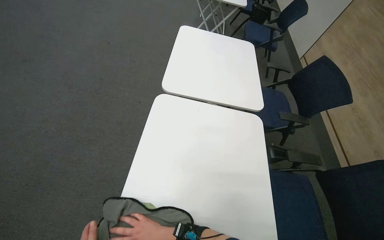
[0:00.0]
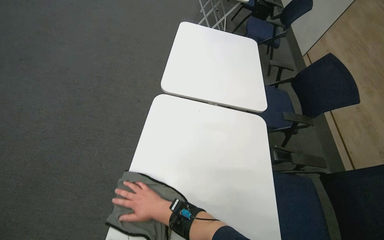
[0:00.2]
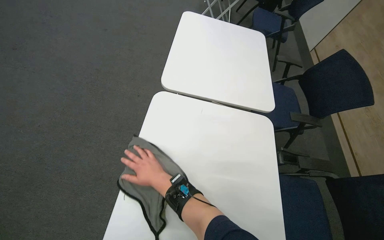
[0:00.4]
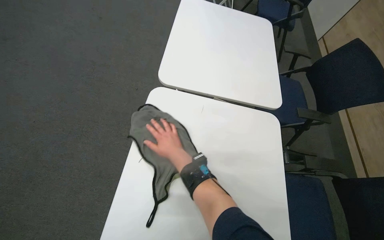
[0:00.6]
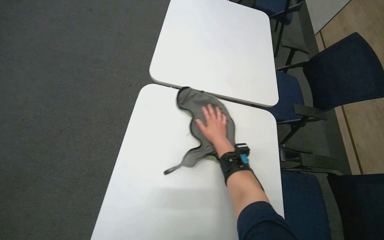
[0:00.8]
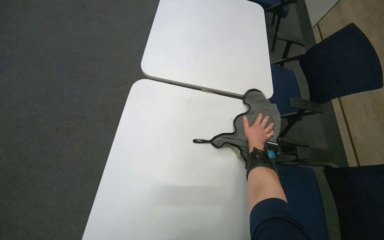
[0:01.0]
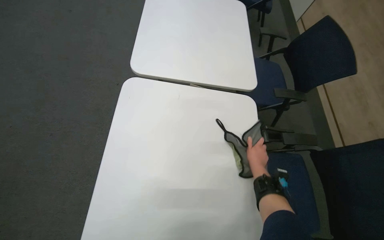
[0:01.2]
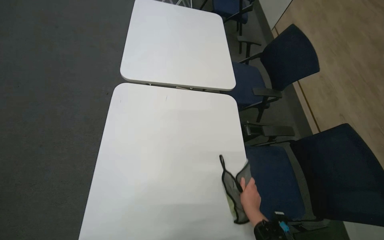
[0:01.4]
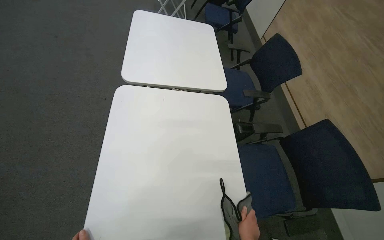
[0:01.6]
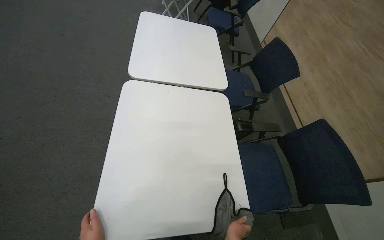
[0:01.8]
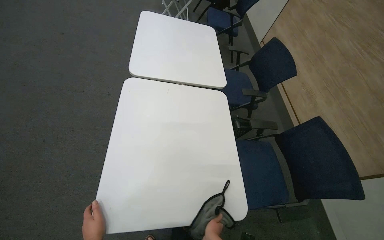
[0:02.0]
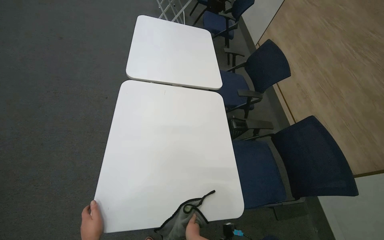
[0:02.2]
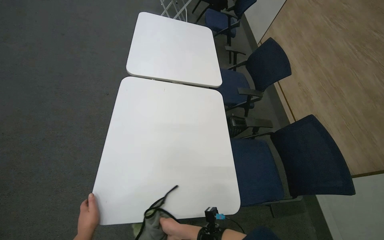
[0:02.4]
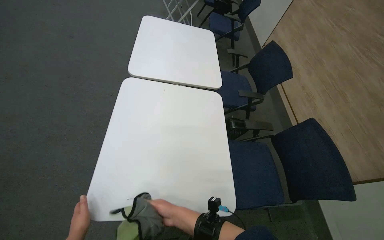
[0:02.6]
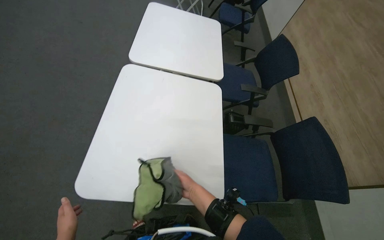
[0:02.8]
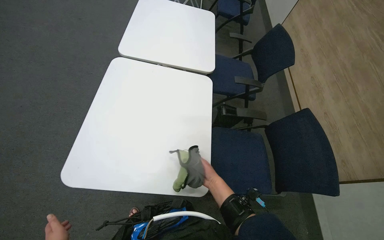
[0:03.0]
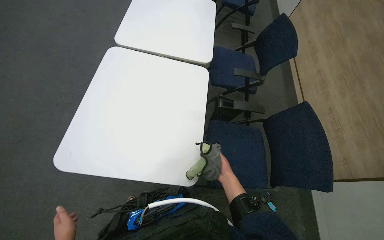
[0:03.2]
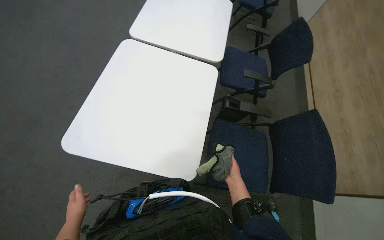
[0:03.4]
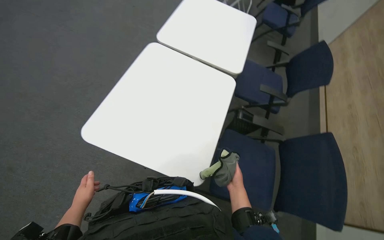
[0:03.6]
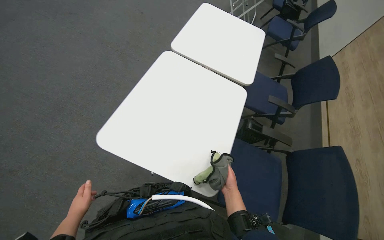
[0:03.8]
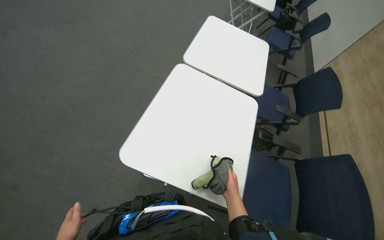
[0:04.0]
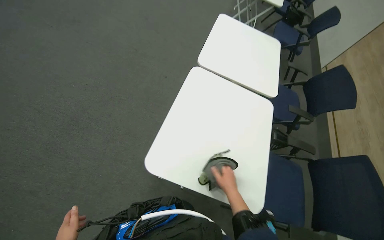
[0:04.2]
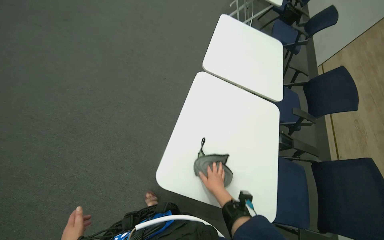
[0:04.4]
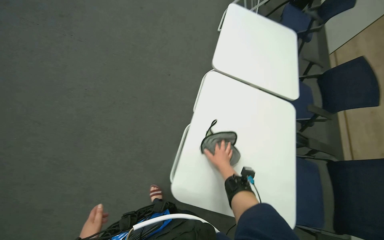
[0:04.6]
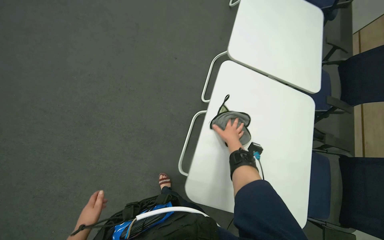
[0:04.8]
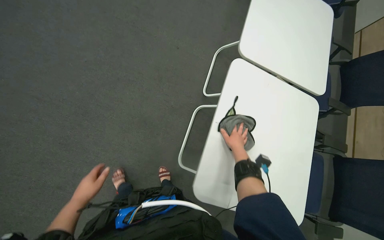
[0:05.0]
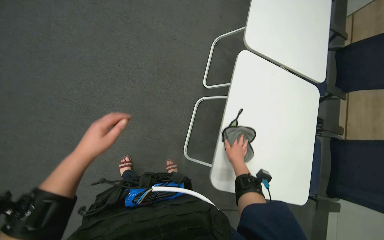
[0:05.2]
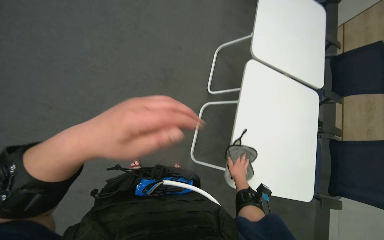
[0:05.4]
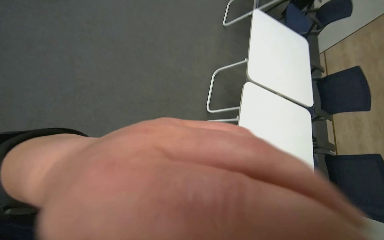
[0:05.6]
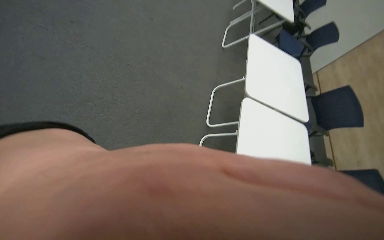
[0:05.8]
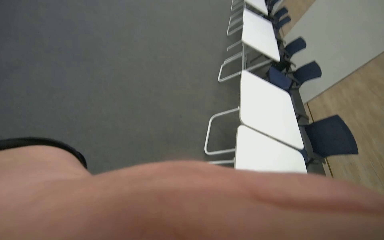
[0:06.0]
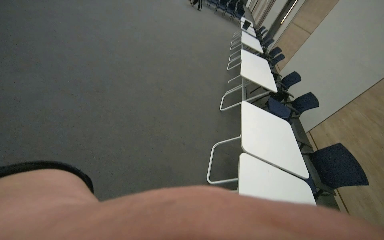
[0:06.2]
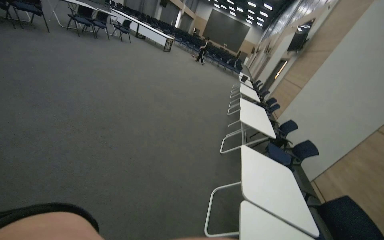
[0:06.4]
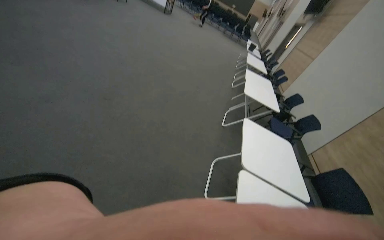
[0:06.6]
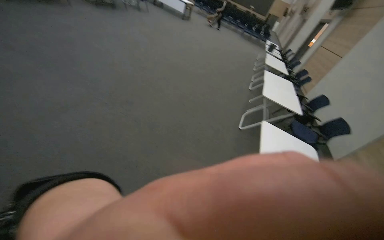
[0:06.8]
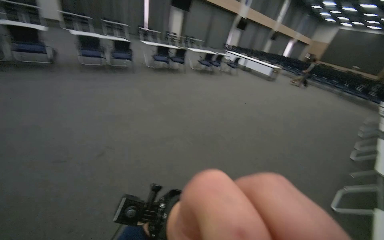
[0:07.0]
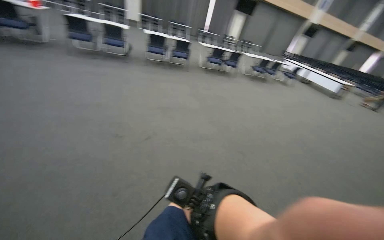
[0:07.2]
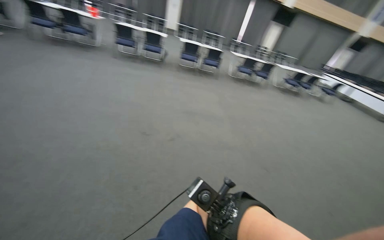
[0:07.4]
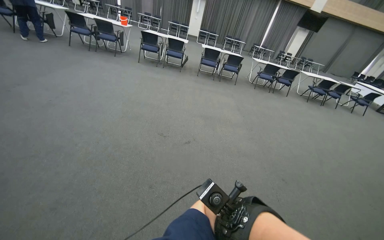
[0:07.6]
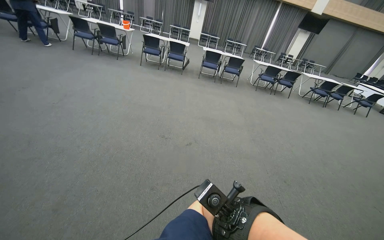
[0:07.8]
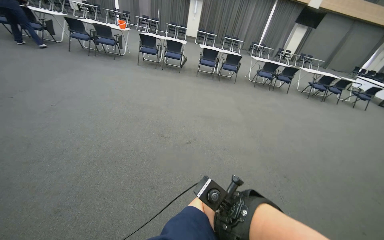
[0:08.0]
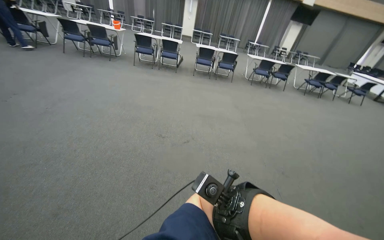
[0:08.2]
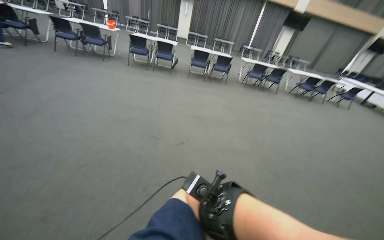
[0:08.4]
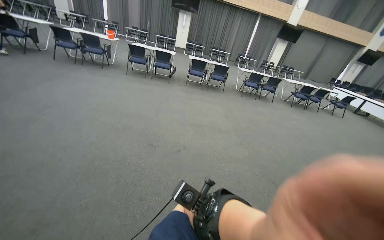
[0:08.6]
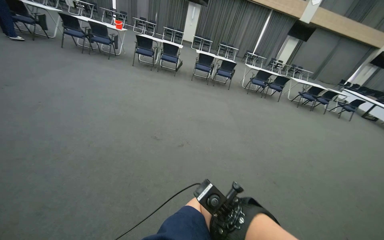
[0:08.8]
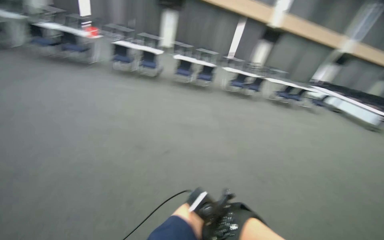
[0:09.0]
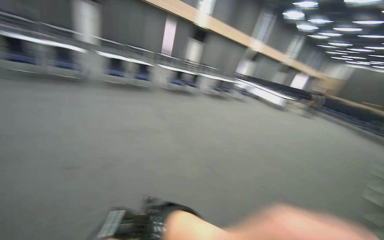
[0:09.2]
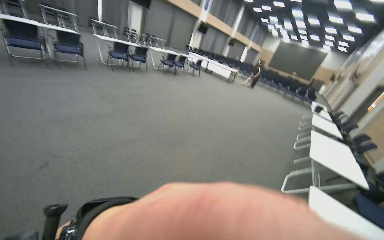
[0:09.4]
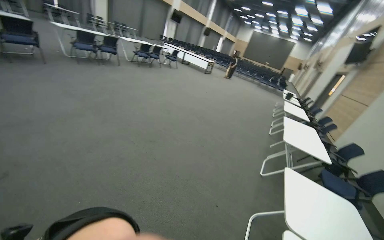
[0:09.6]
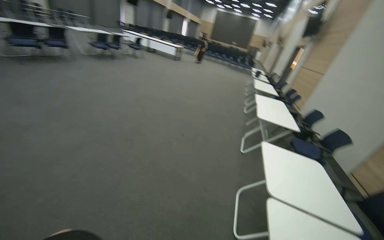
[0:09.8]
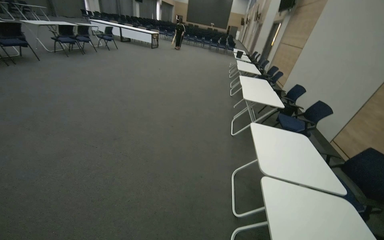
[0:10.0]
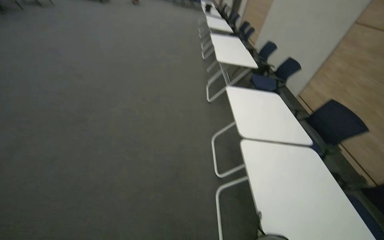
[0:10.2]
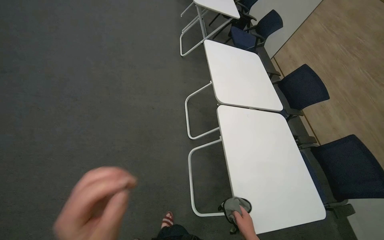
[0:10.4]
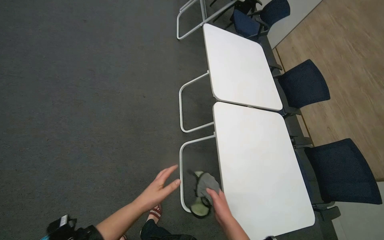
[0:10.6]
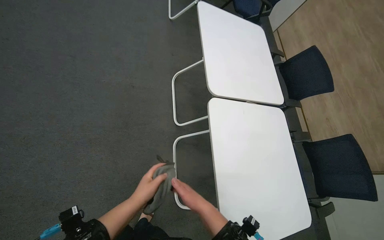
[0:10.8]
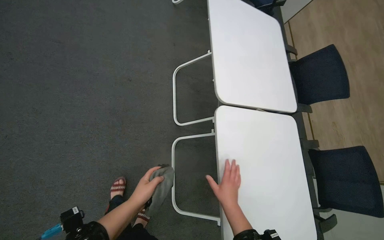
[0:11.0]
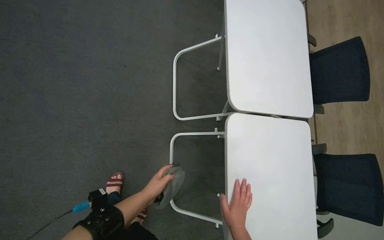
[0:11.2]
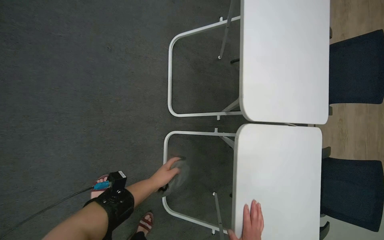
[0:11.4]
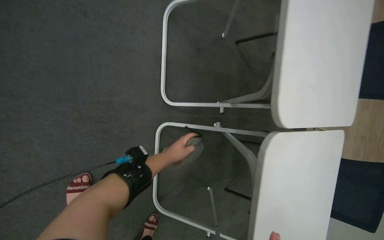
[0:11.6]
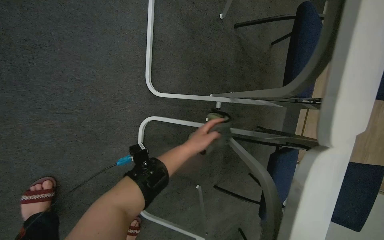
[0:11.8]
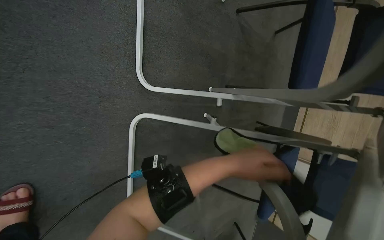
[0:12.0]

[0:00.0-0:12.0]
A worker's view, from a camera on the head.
Job: wiping surfaces.
The whole recording: Wiping conference room tables and chairs. The worker wipes down tables and chairs in the conference room, periodically rinsing the cloth.
0:04.4 to 0:06.0: The camera is carried some 40 cm. The wearer looks some 15 degrees further upward.
0:06.0 to 0:07.6: The wearer's head swings some 75 degrees to the left. The view tilts some 40 degrees upward.
0:09.0 to 0:10.4: The wearer looks about 85 degrees further to the right. The view tips downward by roughly 50 degrees.
0:10.4 to 0:12.0: The wearer moves roughly 90 cm. The view swings roughly 25 degrees to the right. The view tips downward by some 40 degrees.

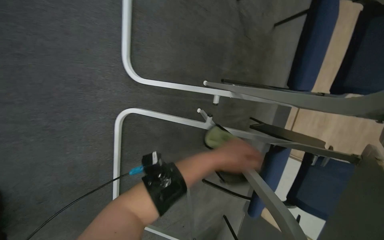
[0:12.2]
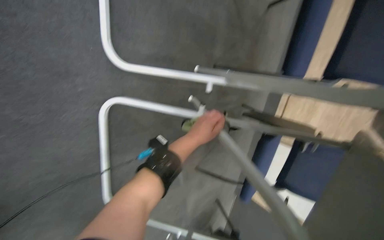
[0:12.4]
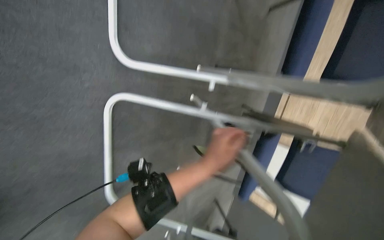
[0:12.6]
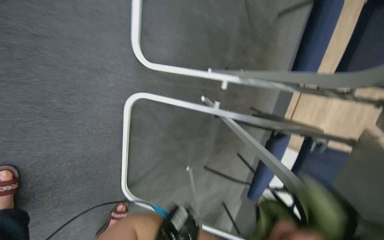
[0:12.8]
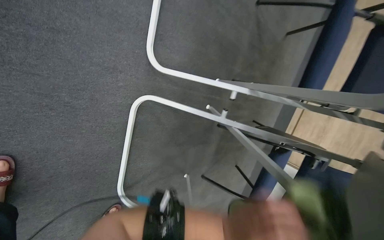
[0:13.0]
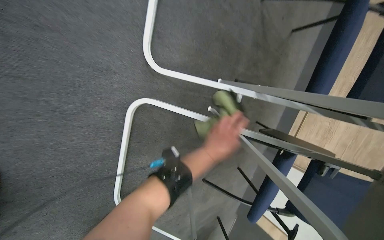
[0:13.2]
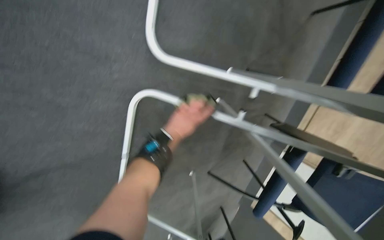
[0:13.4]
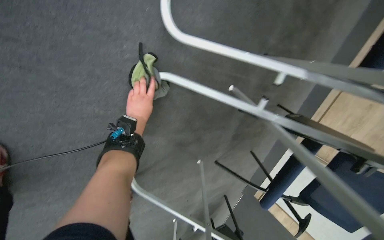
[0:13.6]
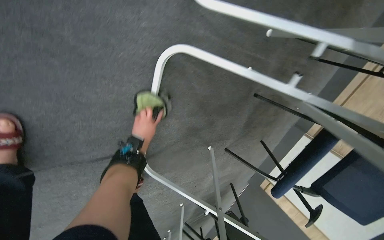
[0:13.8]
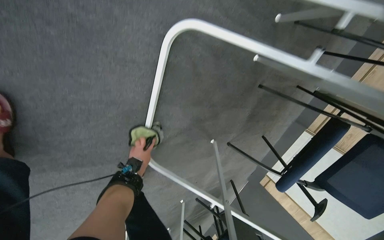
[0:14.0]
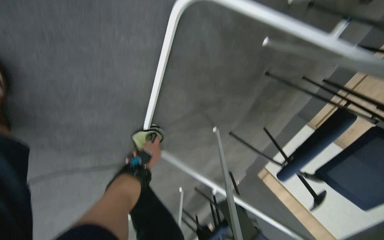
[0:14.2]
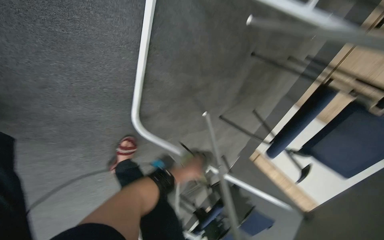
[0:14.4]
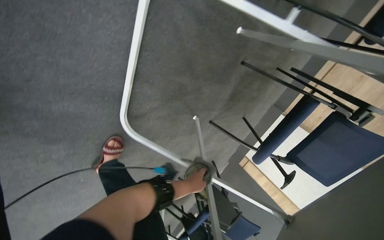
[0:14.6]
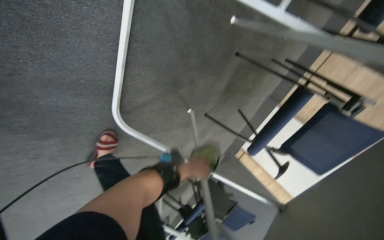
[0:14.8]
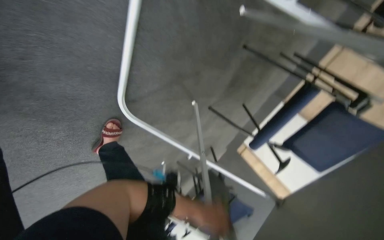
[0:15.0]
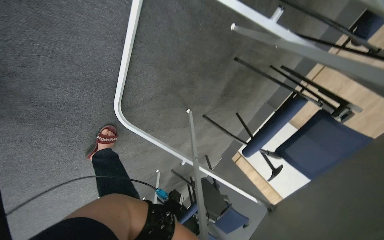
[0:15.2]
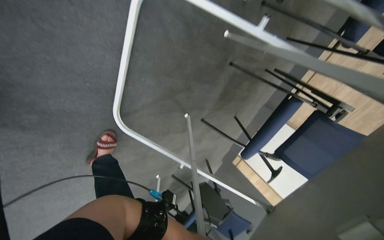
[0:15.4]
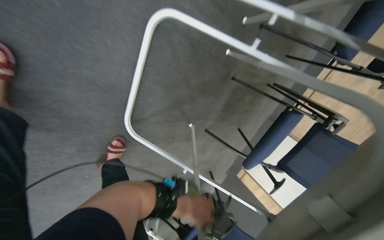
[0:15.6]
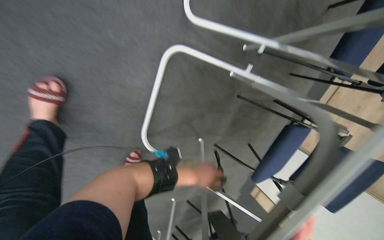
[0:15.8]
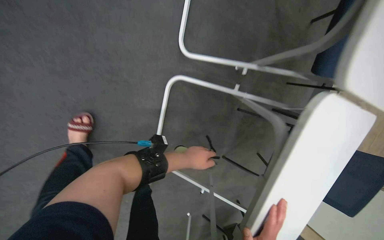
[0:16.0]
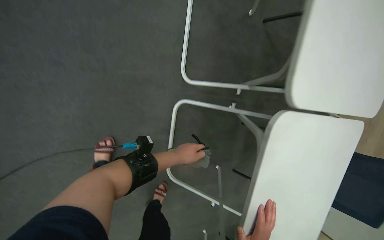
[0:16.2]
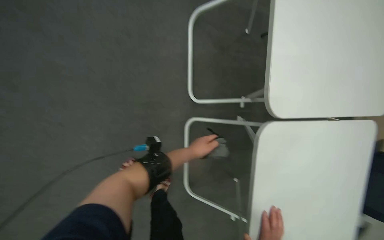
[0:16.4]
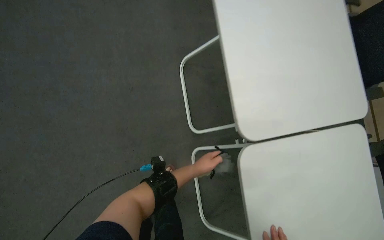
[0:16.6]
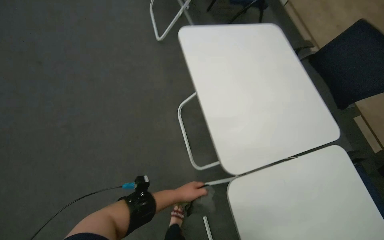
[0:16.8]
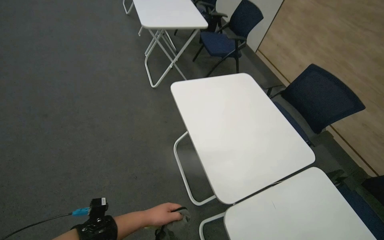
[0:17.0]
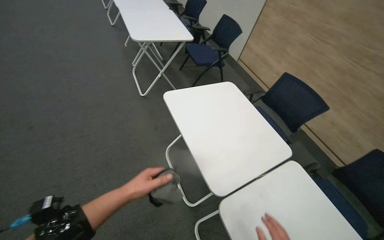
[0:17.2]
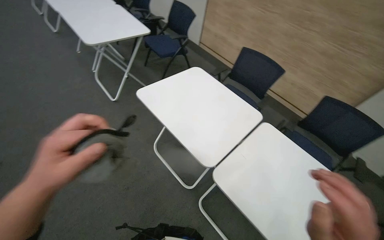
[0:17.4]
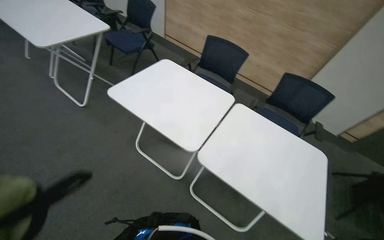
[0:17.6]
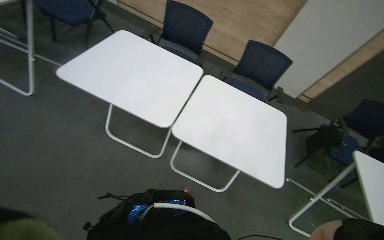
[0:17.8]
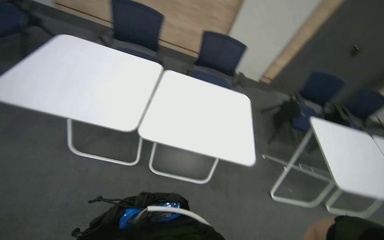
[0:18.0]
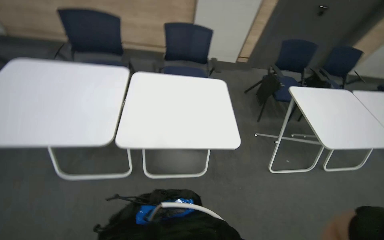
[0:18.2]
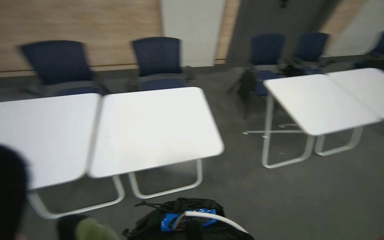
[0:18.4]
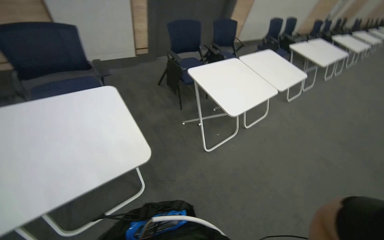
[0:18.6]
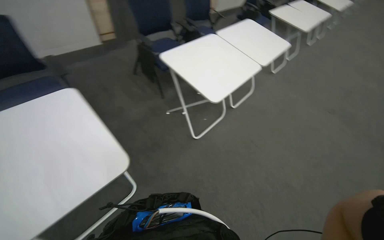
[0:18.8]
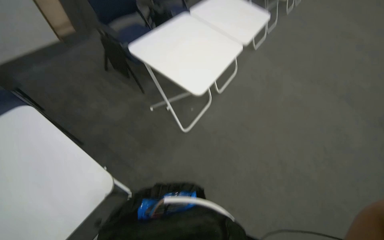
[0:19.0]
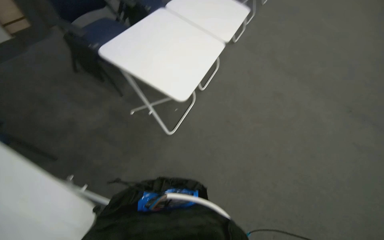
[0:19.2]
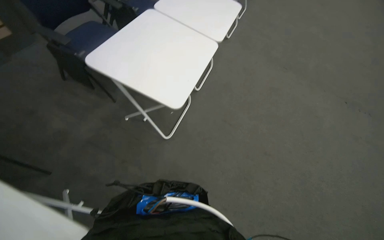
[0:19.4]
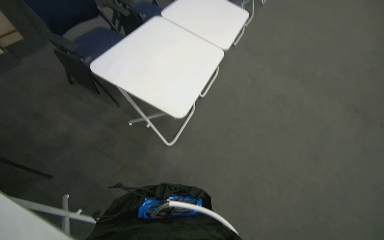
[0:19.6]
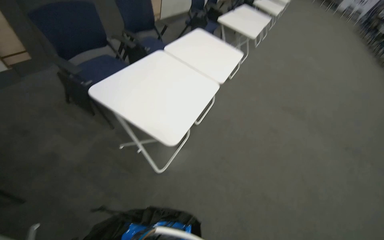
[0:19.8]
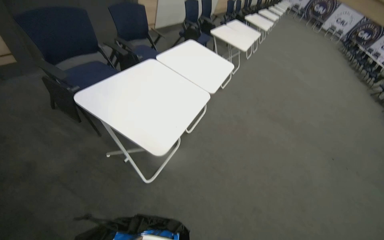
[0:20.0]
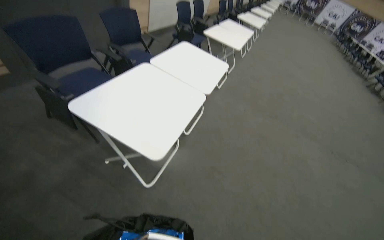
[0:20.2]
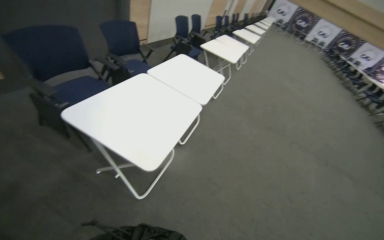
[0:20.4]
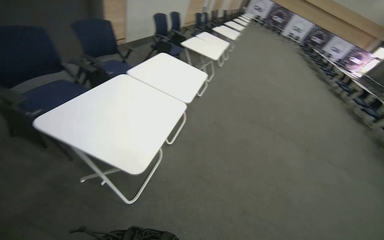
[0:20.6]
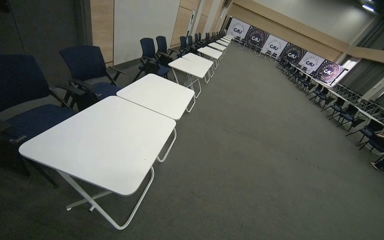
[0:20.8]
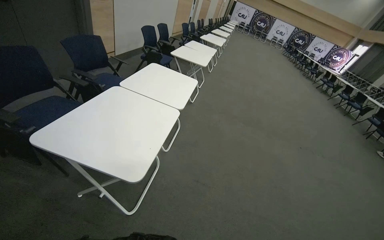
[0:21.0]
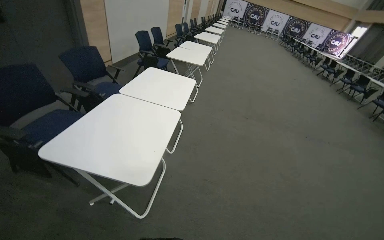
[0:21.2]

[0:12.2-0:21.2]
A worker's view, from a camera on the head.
Job: wiping surfaces.
The whole recording: Wiping conference room tables and chairs. The worker wipes down tables and chairs in the conference room, periodically rinsing the cloth.
0:12.2 to 0:13.8: The view tilts about 15 degrees downward. The left hand goes some 50 cm to the left and farther from the camera.
0:13.8 to 0:15.2: The left hand is displaced down the picture and to the right by roughly 60 cm.
0:15.2 to 0:16.6: The camera travels some 50 cm. The view pans to the left by approximately 30 degrees. The wearer looks roughly 45 degrees further upward. The scene rotates counterclockwise by some 25 degrees.
0:16.6 to 0:18.2: The camera is carried approximately 40 cm. The head rotates some 85 degrees to the right. The view tips upward by roughly 15 degrees.
0:18.2 to 0:19.8: The wearer looks some 60 degrees further to the right.
0:19.8 to 0:21.2: The head turns to the right by some 20 degrees.
